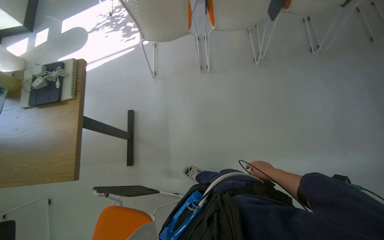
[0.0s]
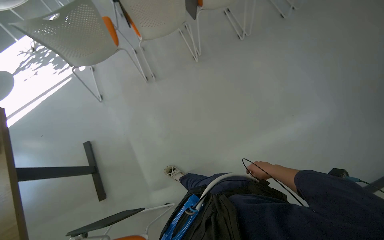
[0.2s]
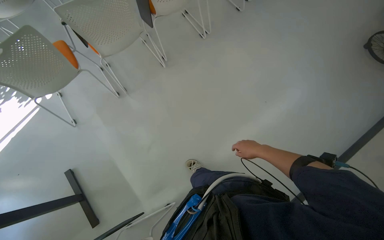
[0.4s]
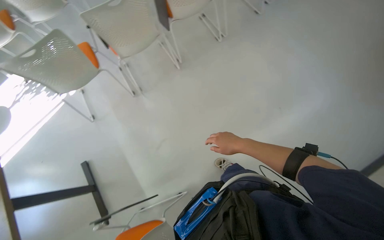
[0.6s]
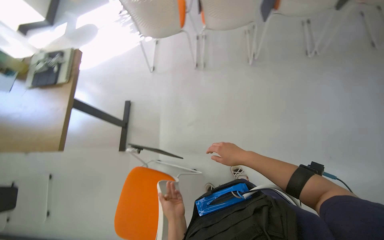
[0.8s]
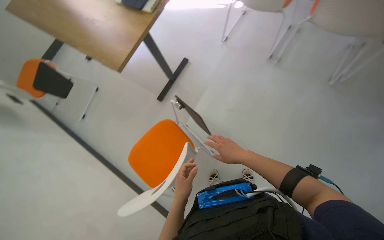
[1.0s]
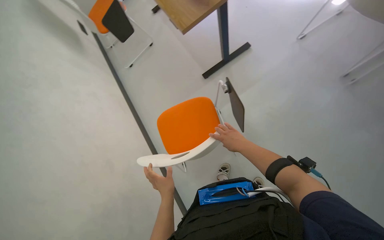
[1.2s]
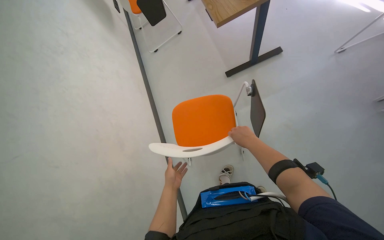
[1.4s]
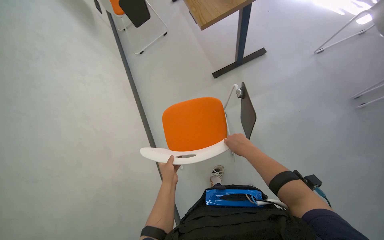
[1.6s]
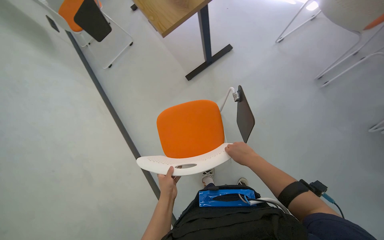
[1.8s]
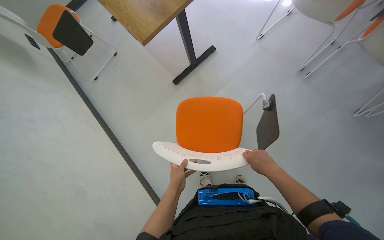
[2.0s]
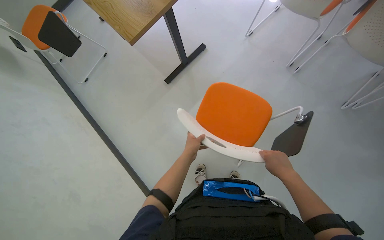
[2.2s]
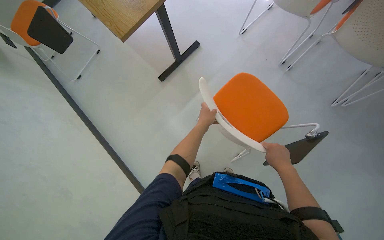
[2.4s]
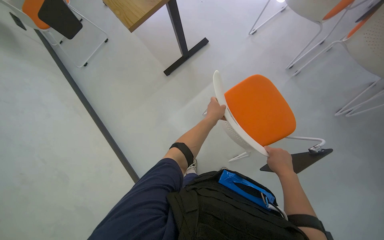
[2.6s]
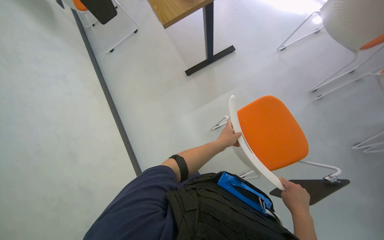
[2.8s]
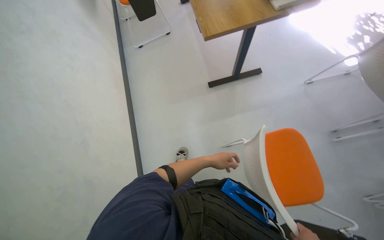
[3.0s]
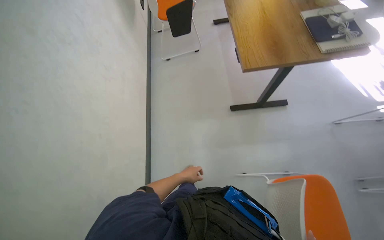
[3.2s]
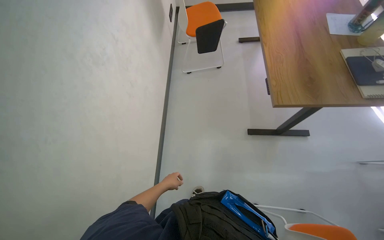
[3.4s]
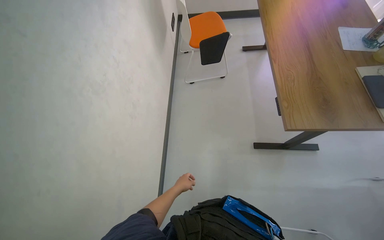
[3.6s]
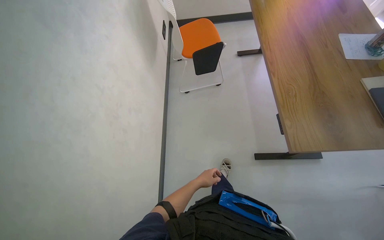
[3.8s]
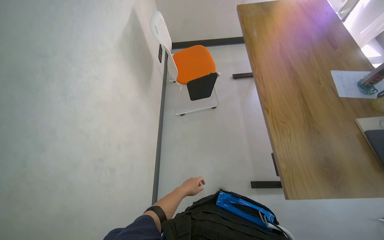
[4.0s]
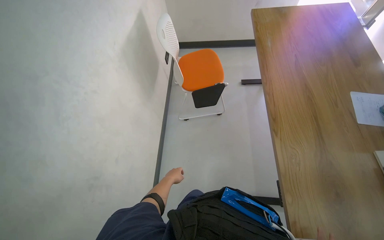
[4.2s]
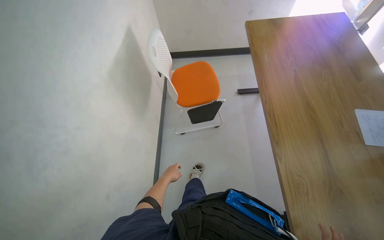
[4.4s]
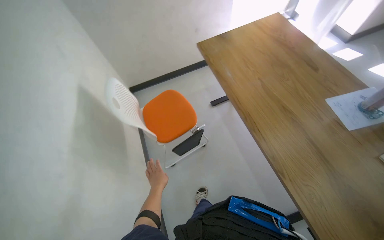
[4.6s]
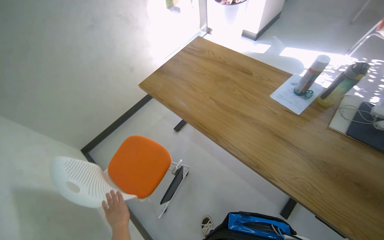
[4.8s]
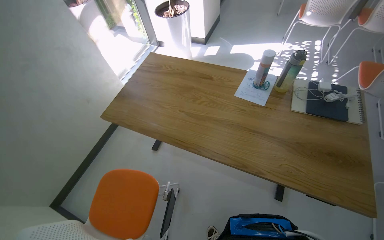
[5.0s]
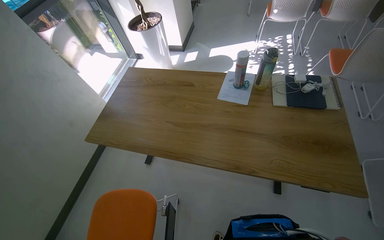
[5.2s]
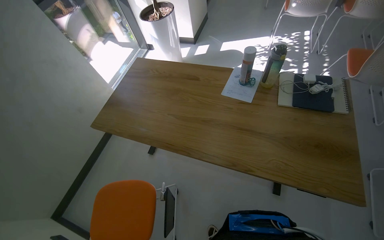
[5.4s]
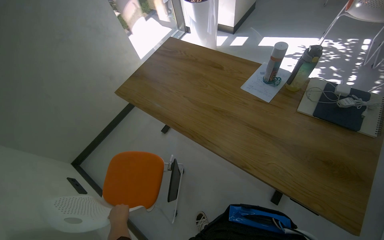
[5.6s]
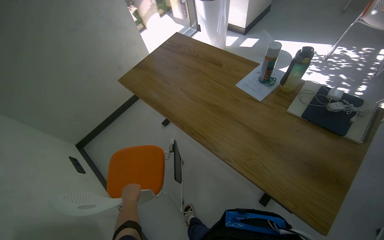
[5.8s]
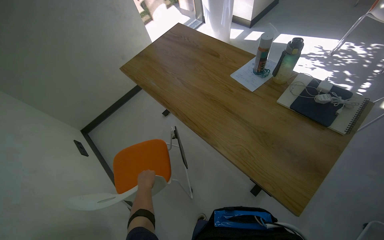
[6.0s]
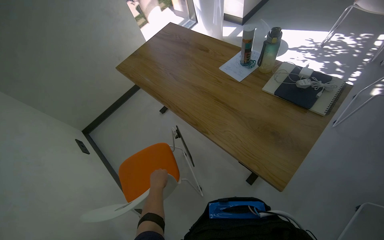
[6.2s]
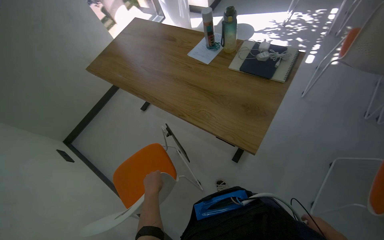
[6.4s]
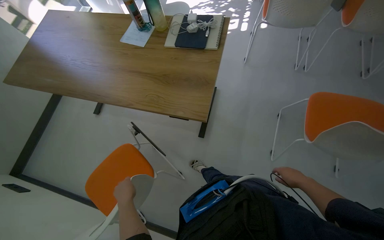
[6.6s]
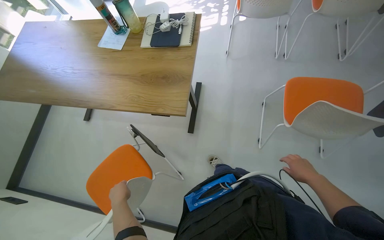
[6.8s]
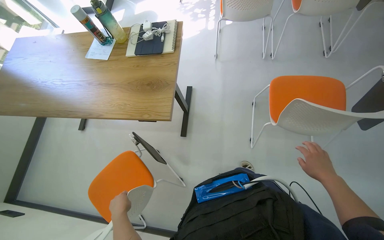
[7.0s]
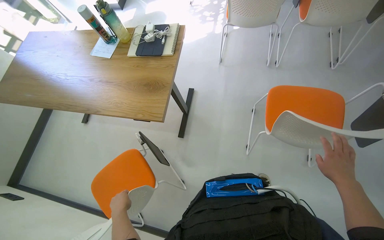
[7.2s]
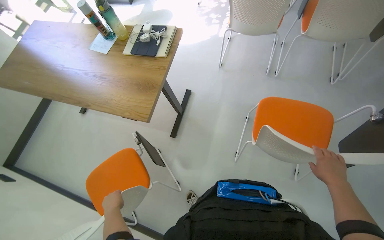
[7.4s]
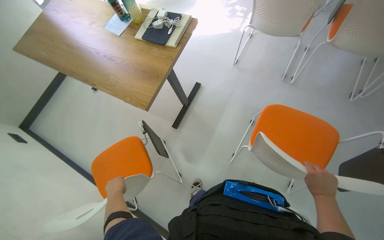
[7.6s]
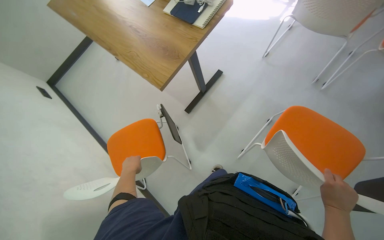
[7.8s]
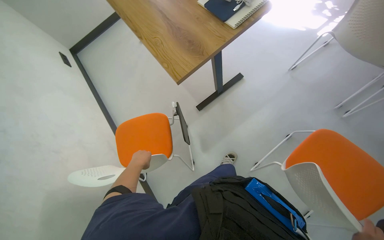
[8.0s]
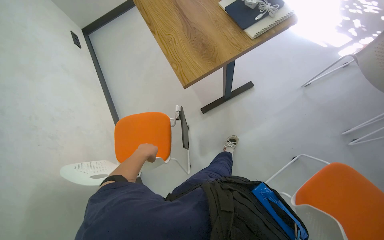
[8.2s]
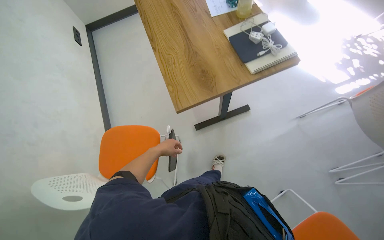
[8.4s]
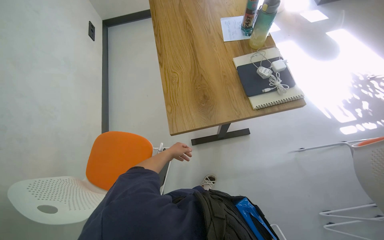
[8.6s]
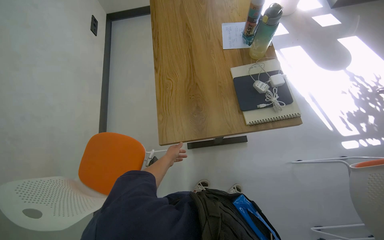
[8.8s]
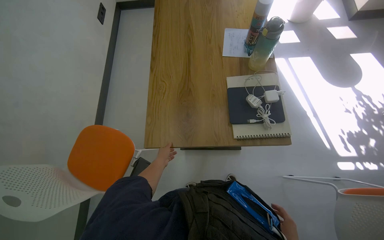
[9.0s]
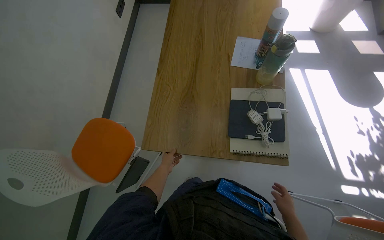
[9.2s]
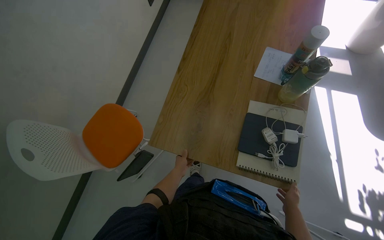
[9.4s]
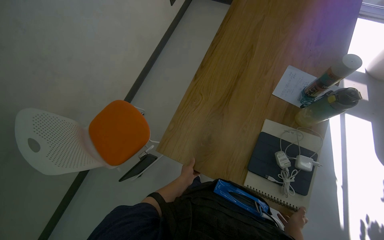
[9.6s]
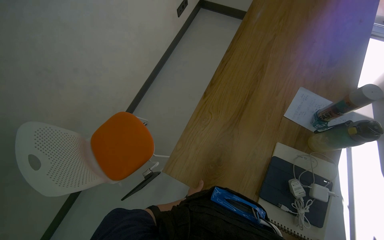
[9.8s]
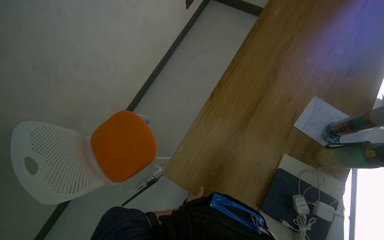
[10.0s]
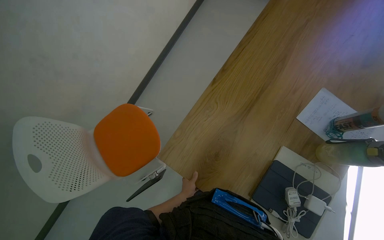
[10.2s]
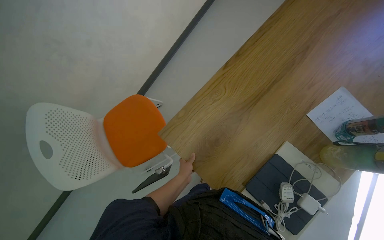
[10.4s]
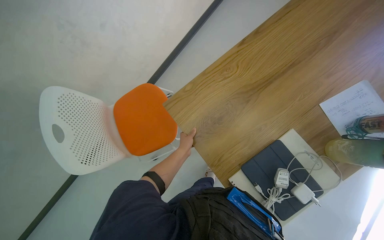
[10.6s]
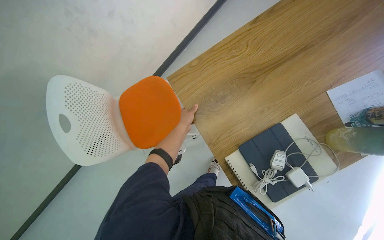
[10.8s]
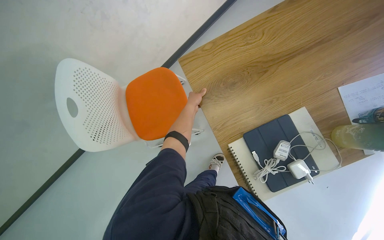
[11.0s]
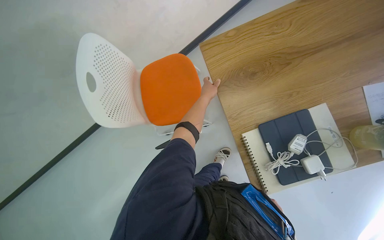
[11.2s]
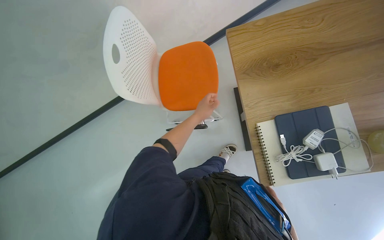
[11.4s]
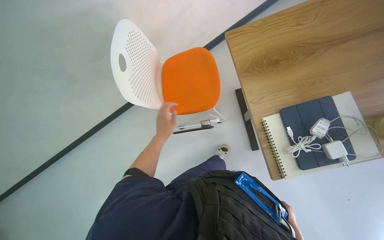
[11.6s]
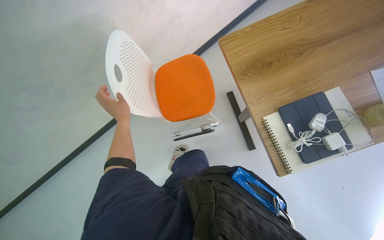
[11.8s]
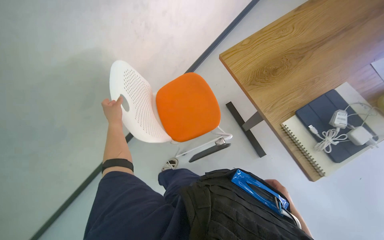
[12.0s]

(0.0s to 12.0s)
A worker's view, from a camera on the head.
Job: organizing items.
The whole recording: Arranging chairs and tabletops. The worker moves and positions chairs and tables in the room.
0.0s - 1.6s: The wearer looks roughly 70 degrees further to the left. The view tilts some 20 degrees downward.
3.0s - 4.4s: The head travels some 1 m.
4.4s - 6.0s: The head rotates approximately 45 degrees to the right.
6.0s - 7.6s: The camera travels roughly 80 cm.
7.6s - 9.0s: The head travels roughly 60 cm. The view tilts some 10 degrees downward. The scene turns approximately 60 degrees clockwise in the picture.
9.0s - 10.4s: The camera is carried roughly 40 cm. The wearer looks some 35 degrees further to the left. The wearer looks some 15 degrees further downward.
10.4s - 12.0s: The view tilts some 20 degrees downward.

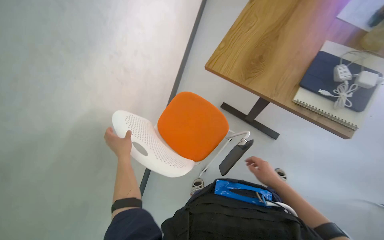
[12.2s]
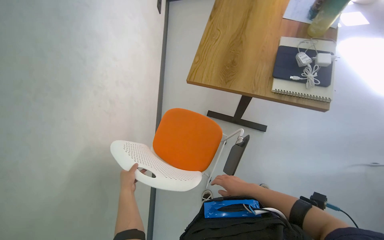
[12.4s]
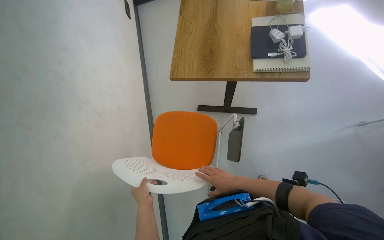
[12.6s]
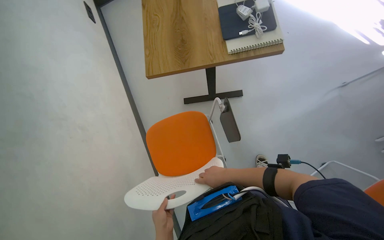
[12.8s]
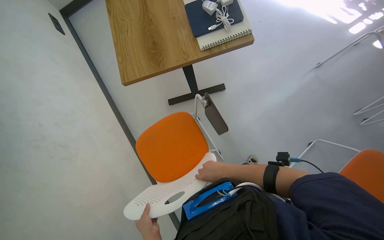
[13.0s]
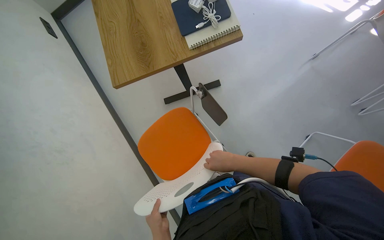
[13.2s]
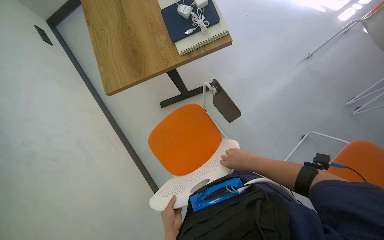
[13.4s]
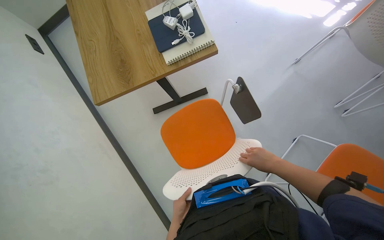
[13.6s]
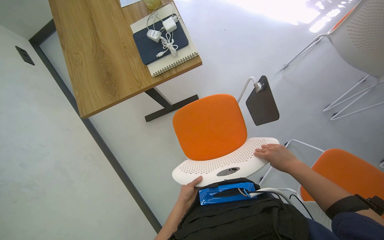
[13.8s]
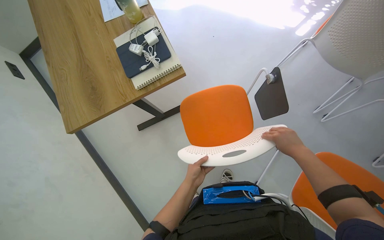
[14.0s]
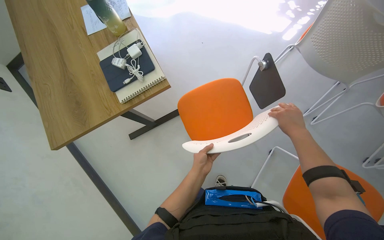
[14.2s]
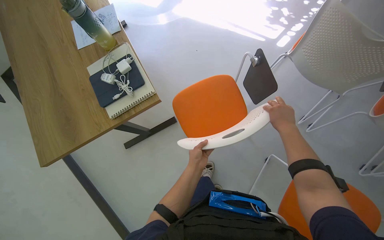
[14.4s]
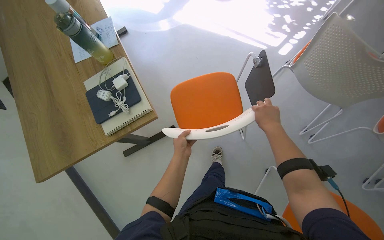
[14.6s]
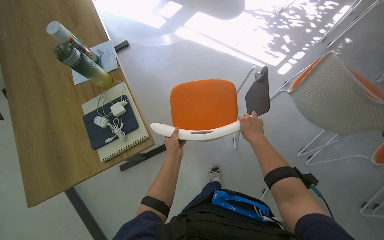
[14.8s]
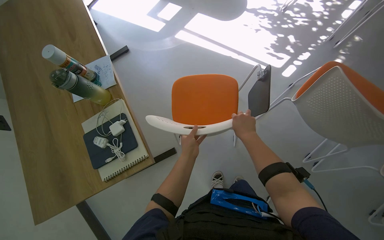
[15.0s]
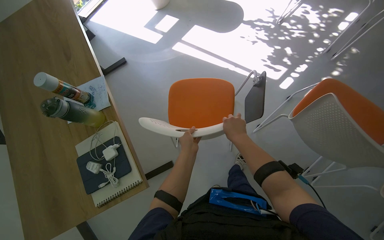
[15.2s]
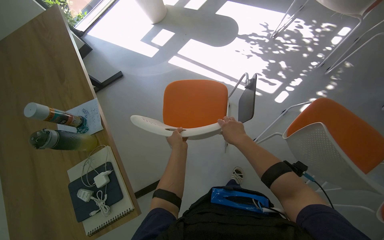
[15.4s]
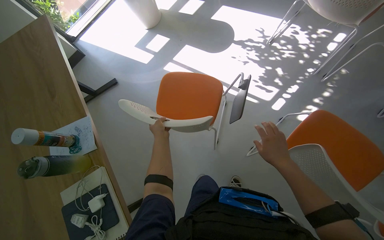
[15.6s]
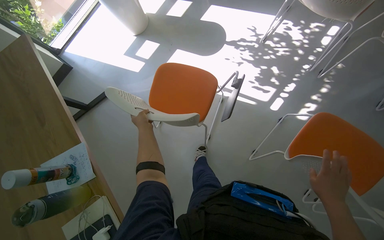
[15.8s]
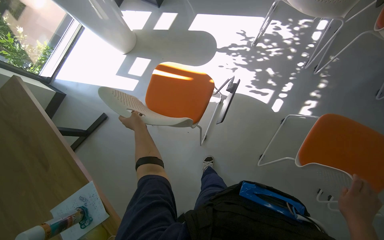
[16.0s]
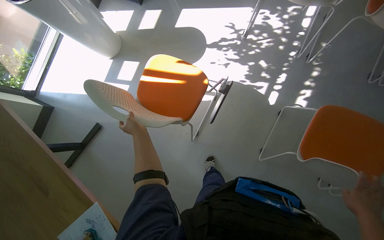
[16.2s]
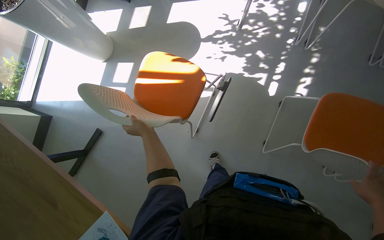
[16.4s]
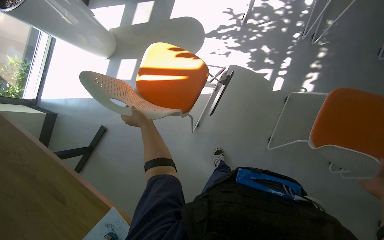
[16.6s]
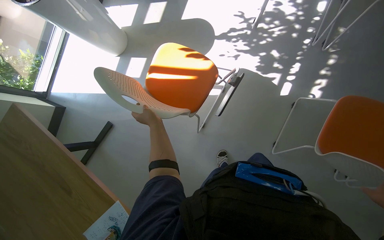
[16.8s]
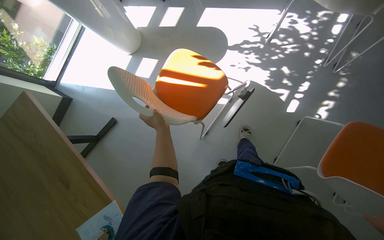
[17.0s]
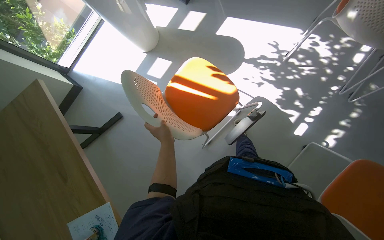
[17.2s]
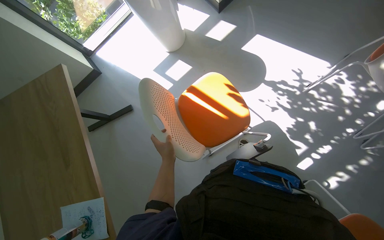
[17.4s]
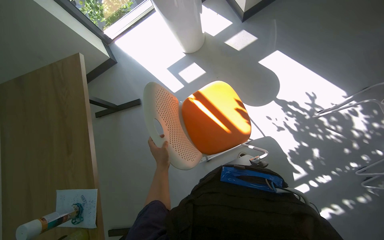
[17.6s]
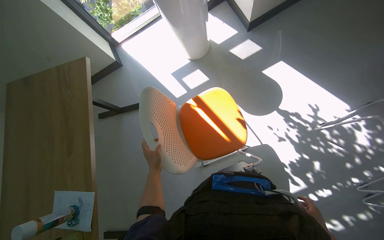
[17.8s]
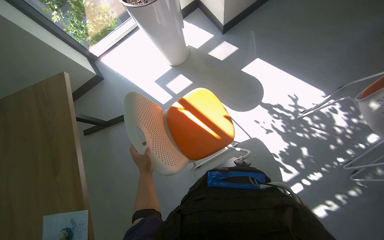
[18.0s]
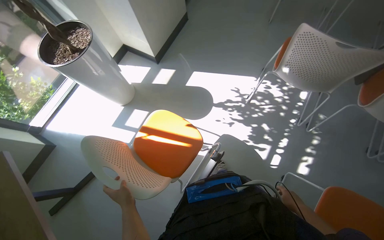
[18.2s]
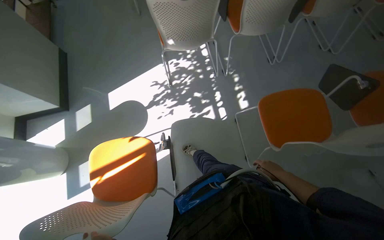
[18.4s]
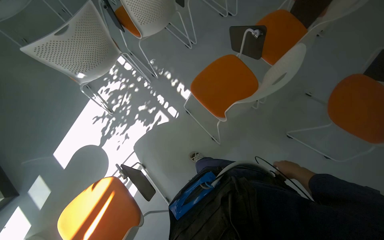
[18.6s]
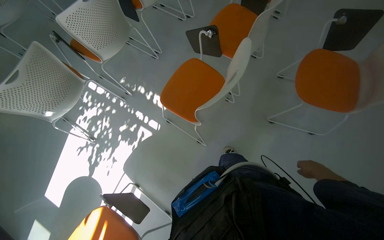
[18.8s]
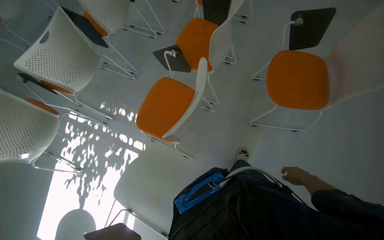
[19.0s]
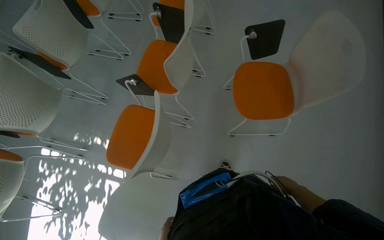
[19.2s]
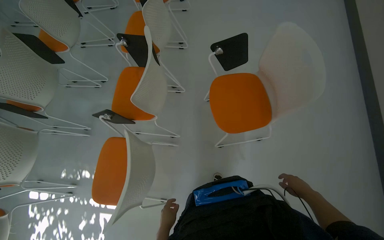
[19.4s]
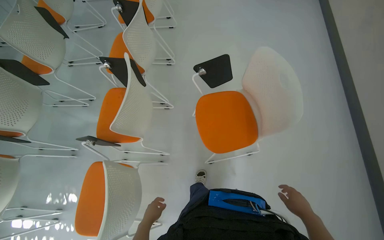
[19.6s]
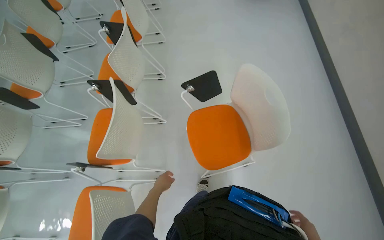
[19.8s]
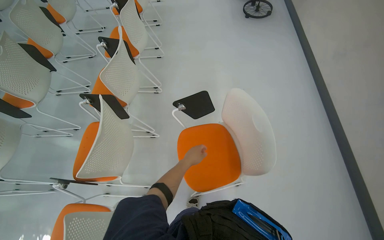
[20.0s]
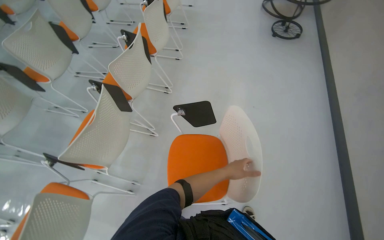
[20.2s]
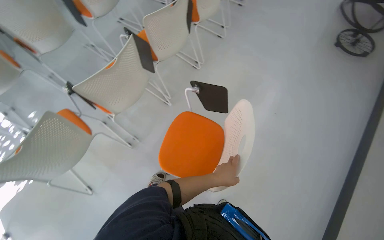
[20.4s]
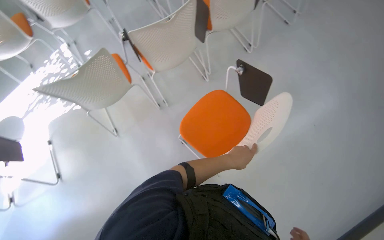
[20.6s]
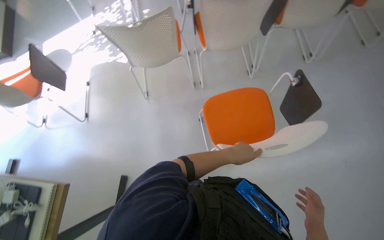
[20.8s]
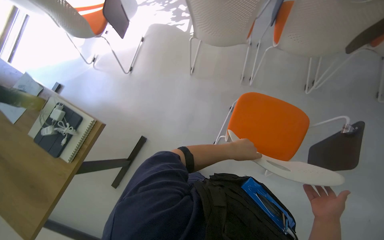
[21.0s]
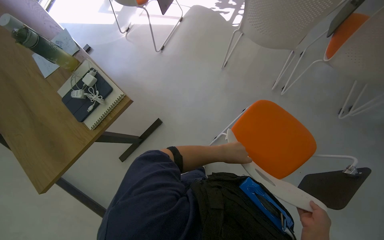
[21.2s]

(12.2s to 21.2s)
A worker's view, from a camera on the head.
Job: organizing items.
The whole recording: Arranging chairs and tabletops. The worker moves and positions chairs and tables in the room.
12.2s - 13.8s: The wearer looks about 55 degrees further to the right.
13.8s - 15.2s: The camera is carried approximately 60 cm.
15.2s - 16.6s: The wearer moves about 60 cm. Everything in view rotates some 25 degrees counterclockwise.
16.6s - 18.2s: The wearer looks some 15 degrees further upward.
18.2s - 19.8s: The camera is carried some 1.5 m. The wearer's head swings roughly 120 degrees to the right.
19.8s - 21.2s: The wearer looks some 120 degrees further to the left. The view tilts roughly 20 degrees downward.
